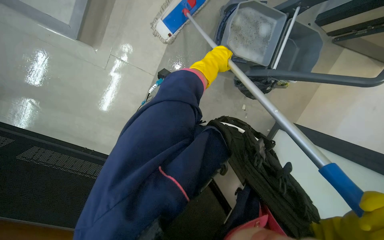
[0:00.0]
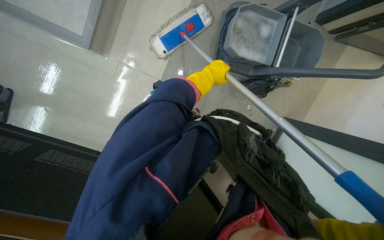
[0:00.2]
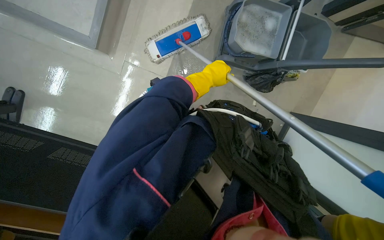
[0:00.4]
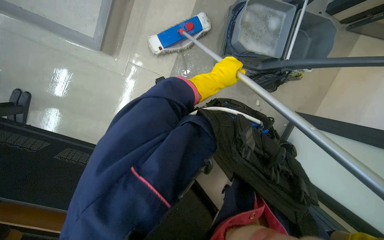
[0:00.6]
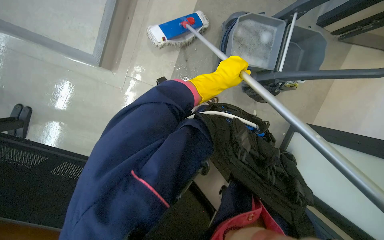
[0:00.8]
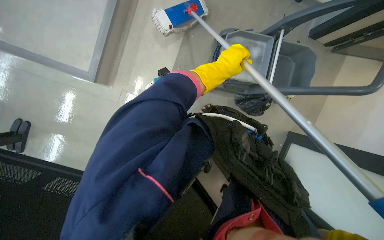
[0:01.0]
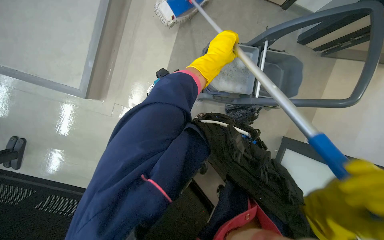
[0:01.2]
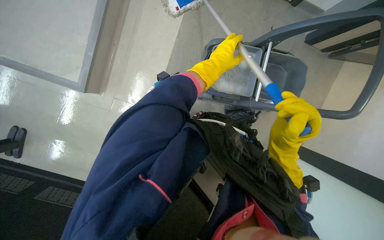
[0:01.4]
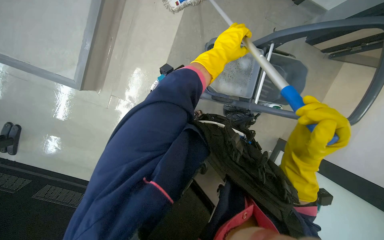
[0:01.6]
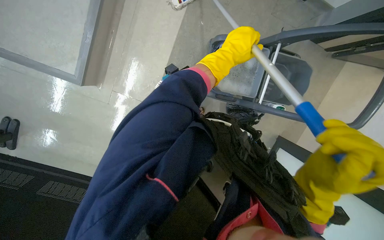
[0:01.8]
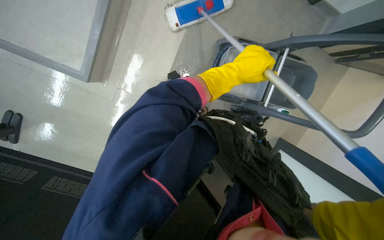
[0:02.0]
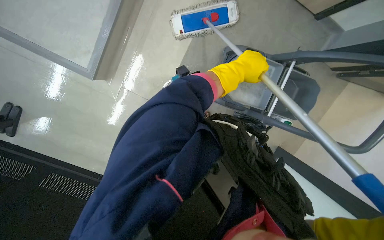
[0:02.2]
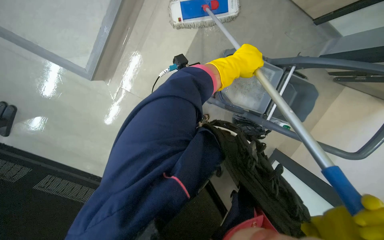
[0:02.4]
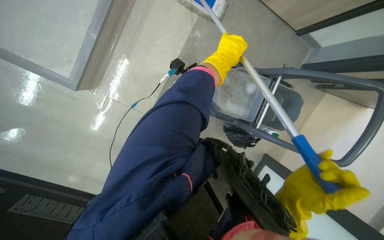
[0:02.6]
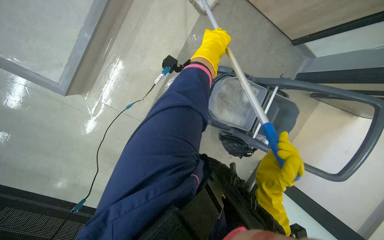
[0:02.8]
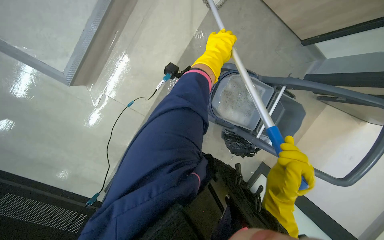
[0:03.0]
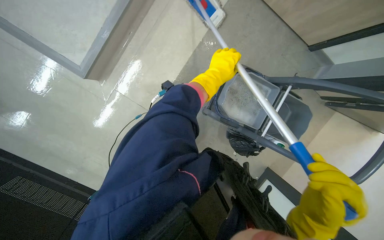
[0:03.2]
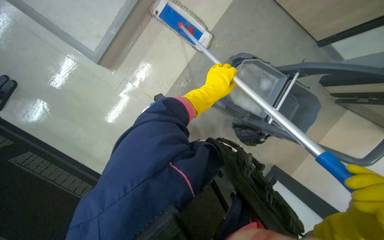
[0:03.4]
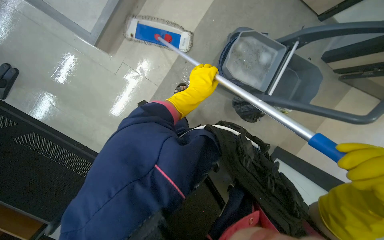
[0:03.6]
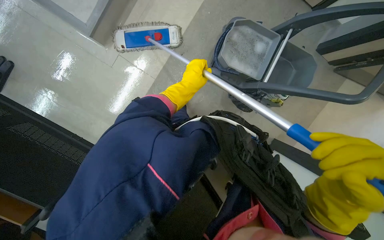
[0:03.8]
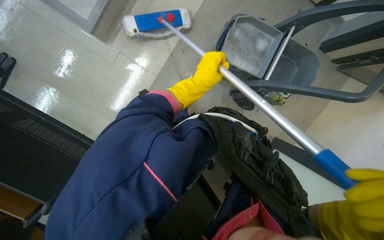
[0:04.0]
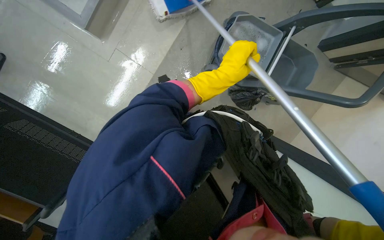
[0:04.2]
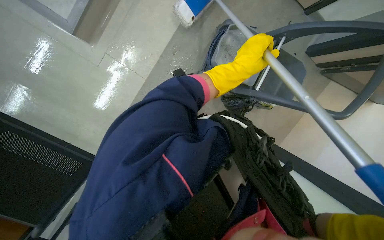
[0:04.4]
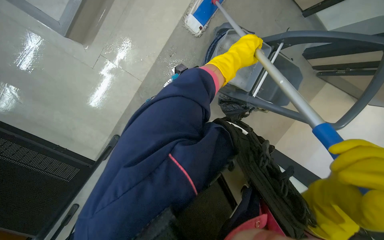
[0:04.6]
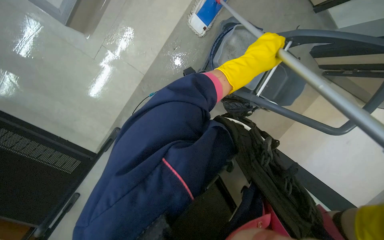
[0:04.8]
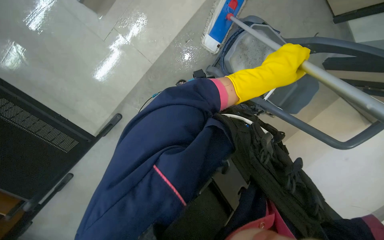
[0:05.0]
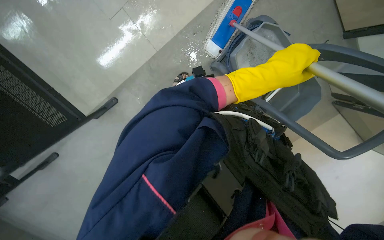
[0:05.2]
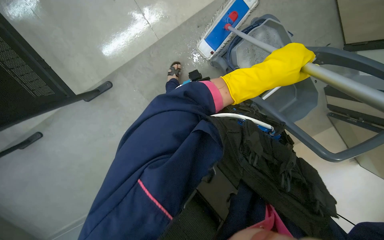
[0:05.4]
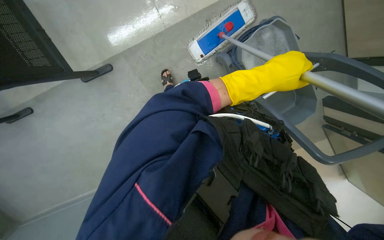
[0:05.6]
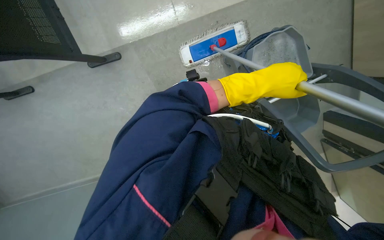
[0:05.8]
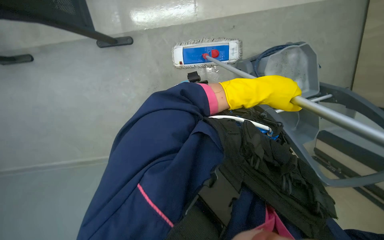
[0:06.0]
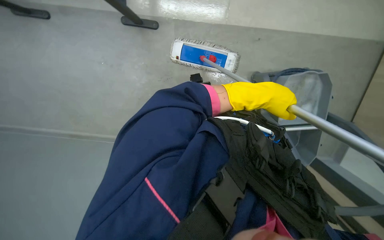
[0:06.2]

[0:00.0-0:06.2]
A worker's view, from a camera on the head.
Job: mopping floor.
The whole recording: Mopping classroom floor. The worker sprays liquid and mops the classroom floor, moving chairs to clean underneath.
4.6 to 6.2 s: The left hand heads down the picture and nearer to the camera, covering about 15 cm.

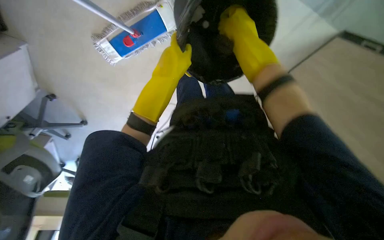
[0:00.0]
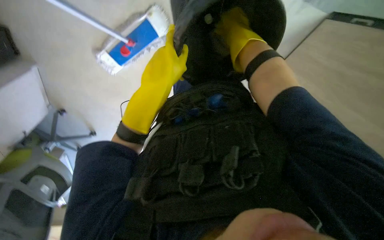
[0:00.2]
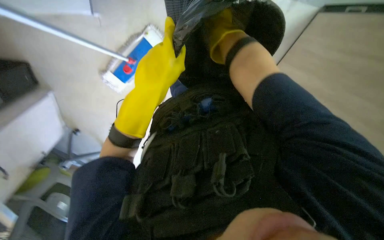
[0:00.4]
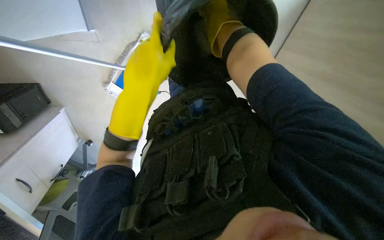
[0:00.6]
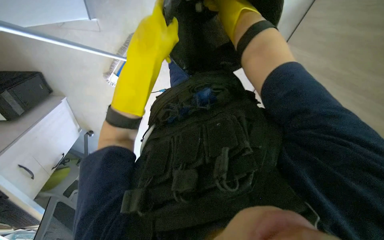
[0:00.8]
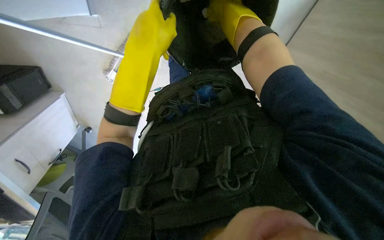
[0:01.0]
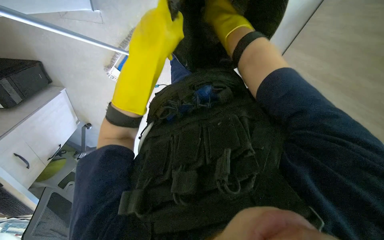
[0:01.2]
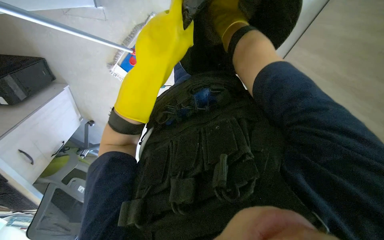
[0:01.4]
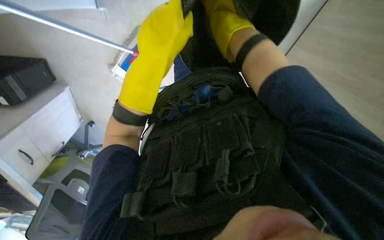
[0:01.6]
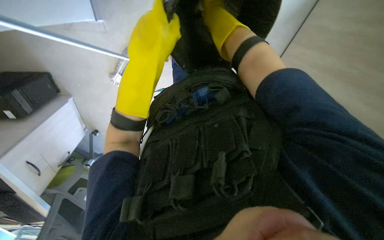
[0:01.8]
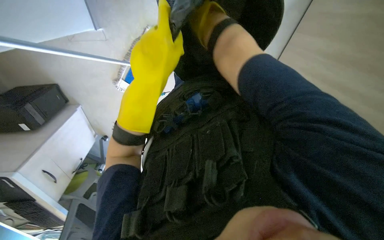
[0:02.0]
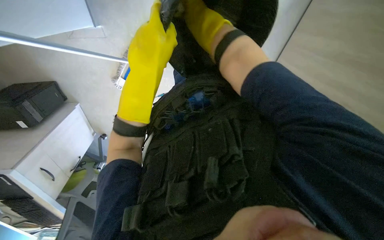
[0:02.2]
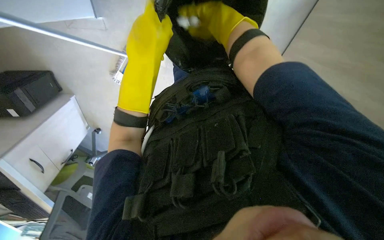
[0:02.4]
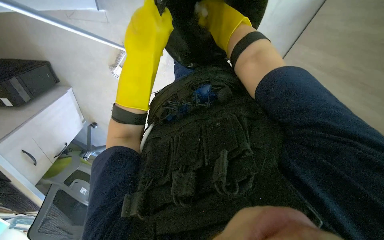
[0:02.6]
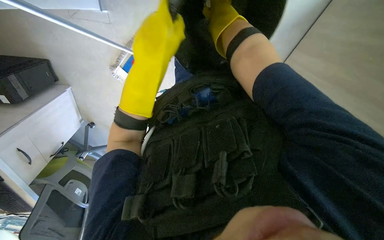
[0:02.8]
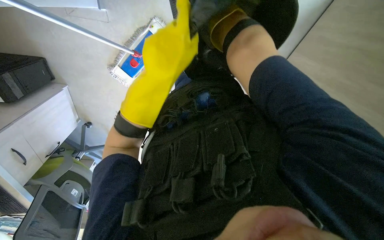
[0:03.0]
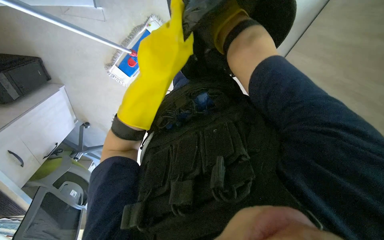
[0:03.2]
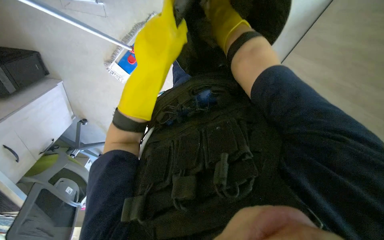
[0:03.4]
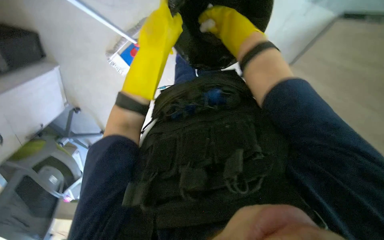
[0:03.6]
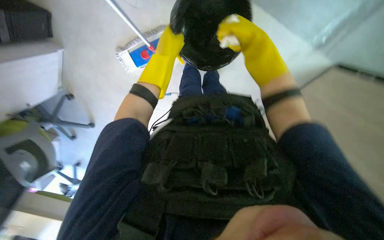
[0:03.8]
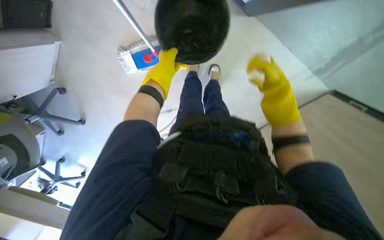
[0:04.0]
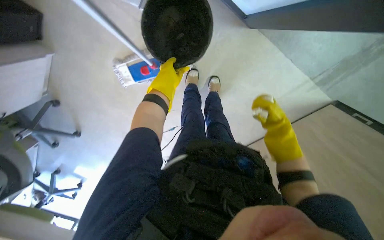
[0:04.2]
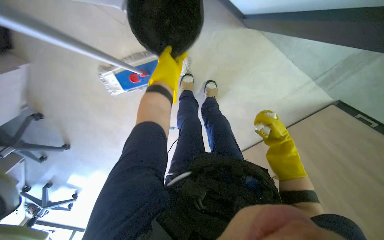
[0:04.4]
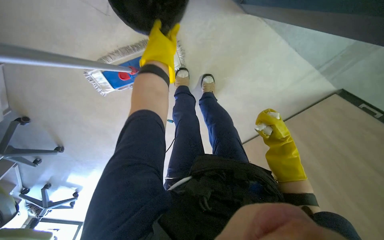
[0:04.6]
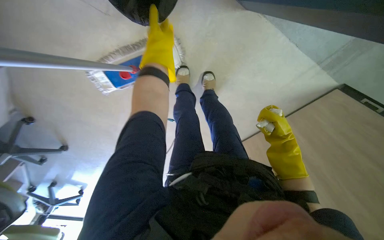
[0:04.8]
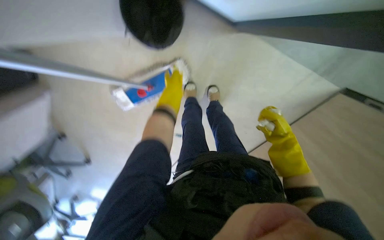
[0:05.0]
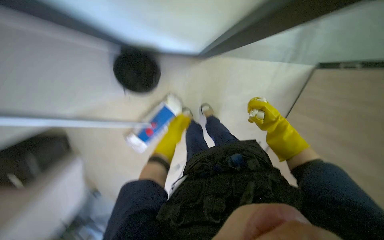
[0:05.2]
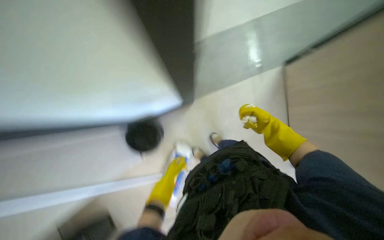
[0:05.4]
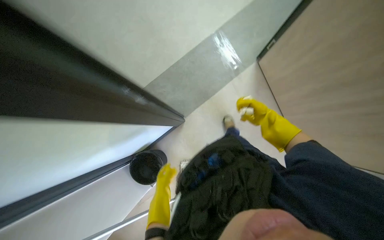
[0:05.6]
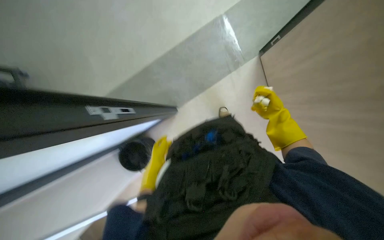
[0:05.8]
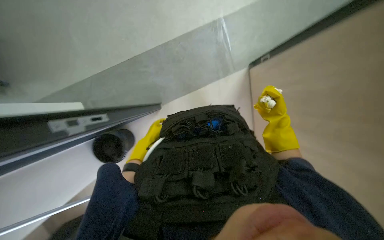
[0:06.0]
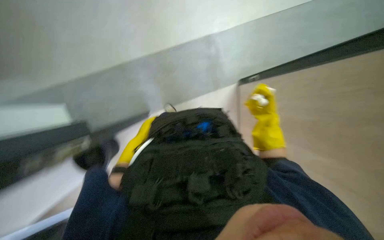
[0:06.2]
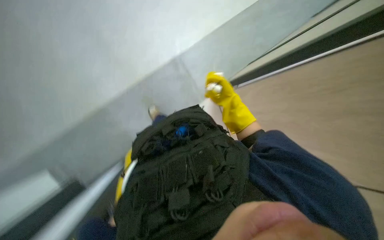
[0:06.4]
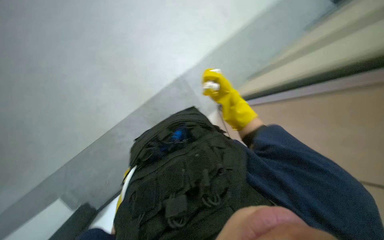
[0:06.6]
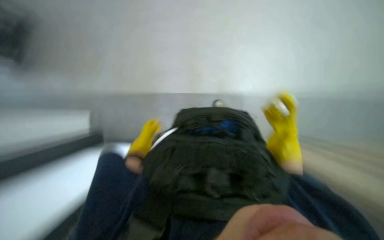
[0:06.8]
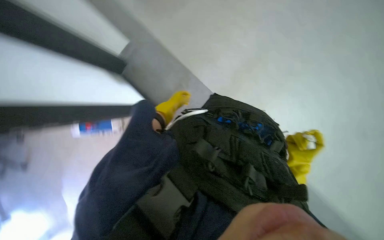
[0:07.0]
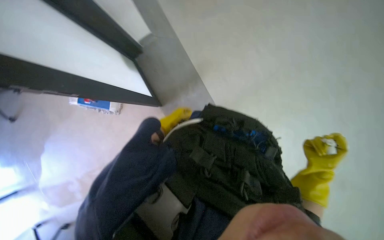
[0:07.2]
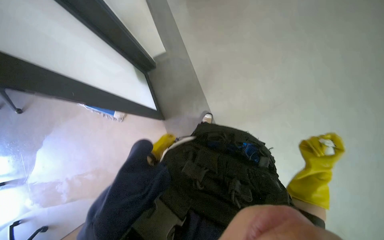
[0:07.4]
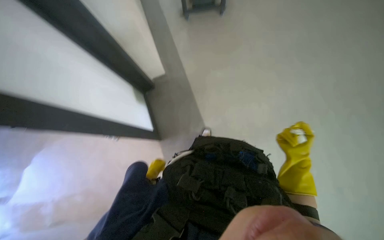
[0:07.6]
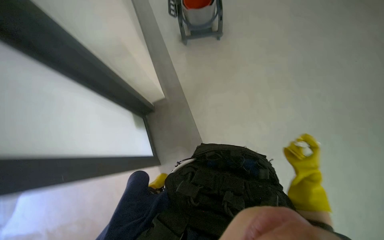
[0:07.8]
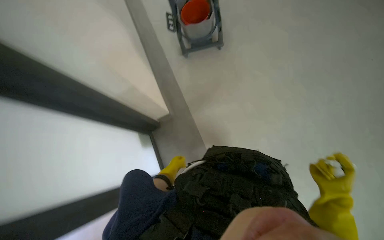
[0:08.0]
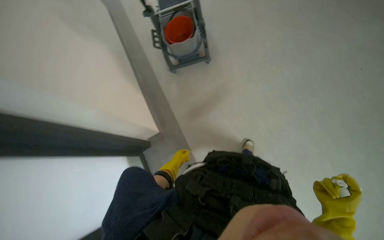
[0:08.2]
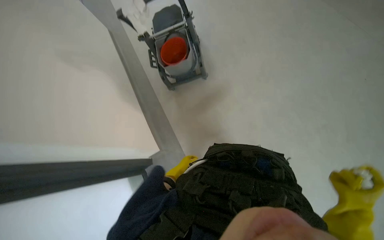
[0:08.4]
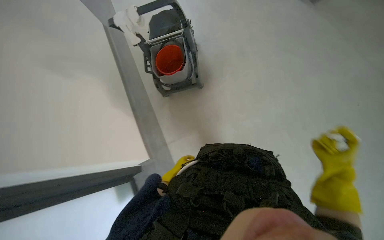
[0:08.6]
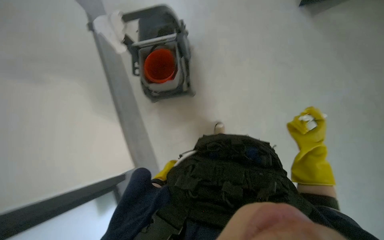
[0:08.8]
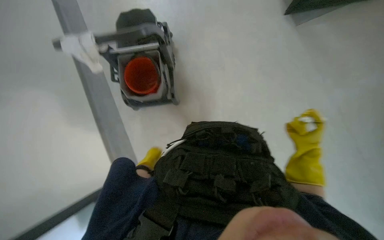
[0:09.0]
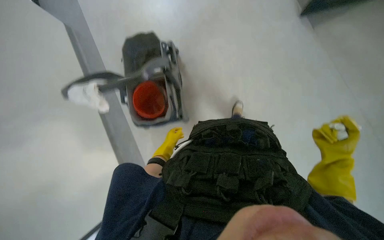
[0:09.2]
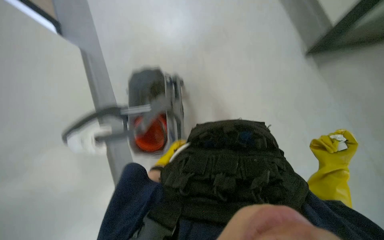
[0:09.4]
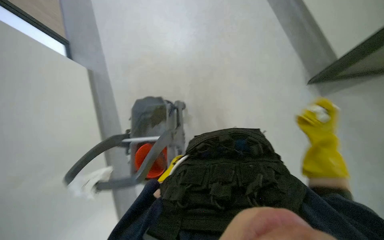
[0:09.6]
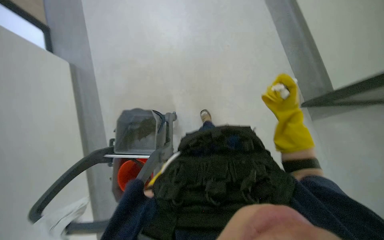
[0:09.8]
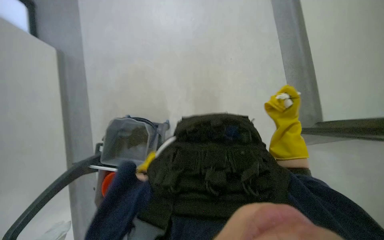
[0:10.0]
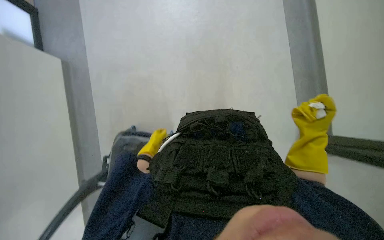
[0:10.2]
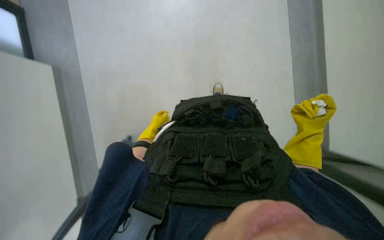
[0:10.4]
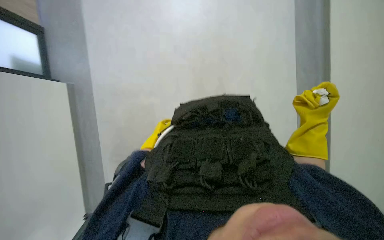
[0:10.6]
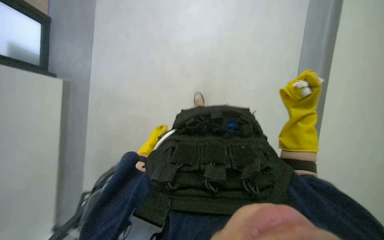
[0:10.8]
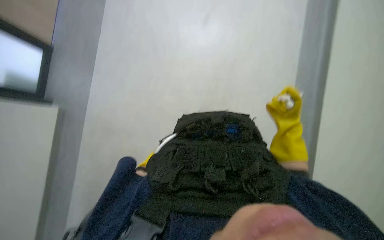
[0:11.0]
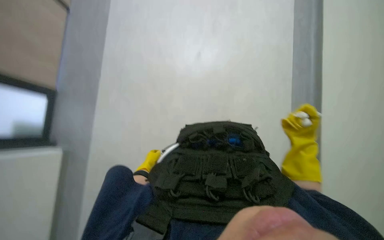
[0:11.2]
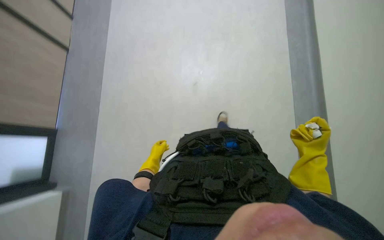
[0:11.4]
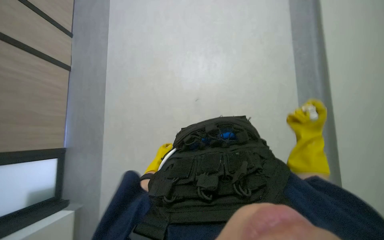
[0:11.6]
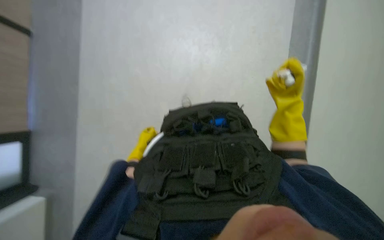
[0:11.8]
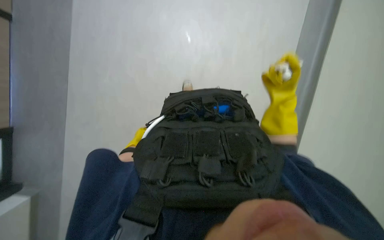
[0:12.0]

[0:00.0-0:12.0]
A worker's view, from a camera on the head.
Job: managing trash.
The whole recording: Emptying trash bins and collecting litter. The worker collects the trash from the trash bin inside the room and gathers it into a plastic trash bag.
0.0 to 1.6 s: The left hand shifts roughly 20 cm nearer to the camera.
1.6 to 3.0 s: The right hand shifts about 15 cm up the picture and farther from the camera.
3.0 to 4.4 s: The view swings some 15 degrees to the right. The right hand heads down the picture, covering roughly 25 cm, while the left hand goes roughly 15 cm farther from the camera.
4.4 to 6.0 s: The wearer looks some 10 degrees further upward. The scene turns some 30 degrees counterclockwise in the picture.
6.0 to 7.6 s: The head rotates approximately 25 degrees to the left.
7.6 to 9.0 s: The view tilts about 20 degrees upward. The right hand travels down the picture and back again, approximately 5 cm each way.
9.0 to 10.4 s: The camera is carried approximately 90 cm.
10.4 to 12.0 s: The camera pitches upward, by about 15 degrees.

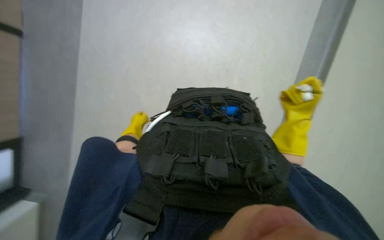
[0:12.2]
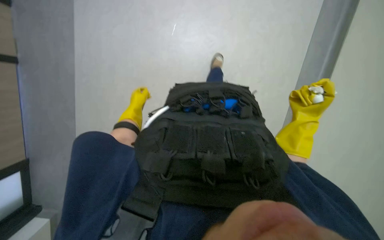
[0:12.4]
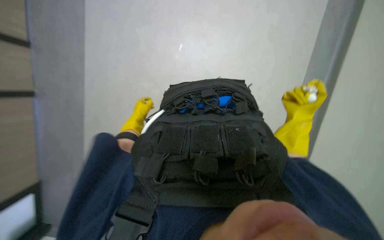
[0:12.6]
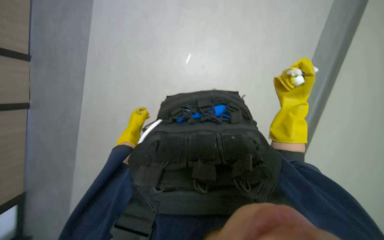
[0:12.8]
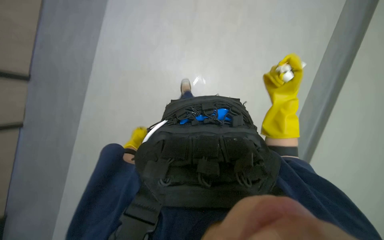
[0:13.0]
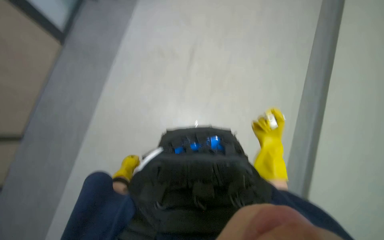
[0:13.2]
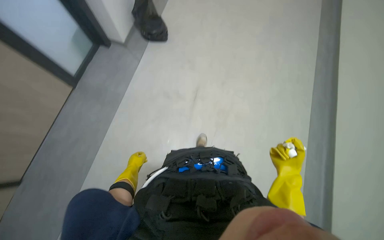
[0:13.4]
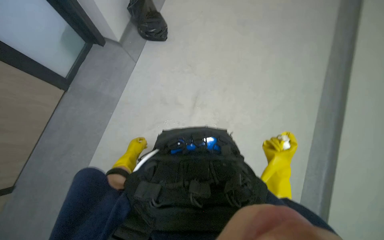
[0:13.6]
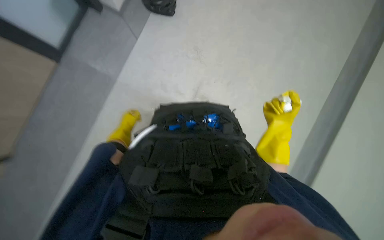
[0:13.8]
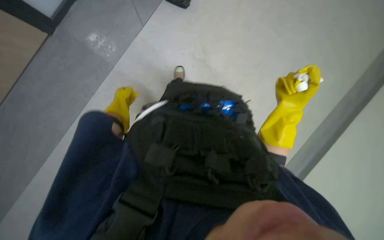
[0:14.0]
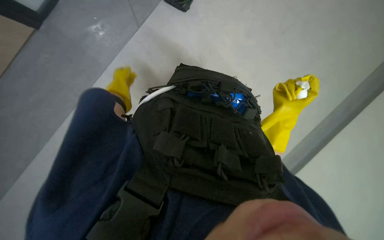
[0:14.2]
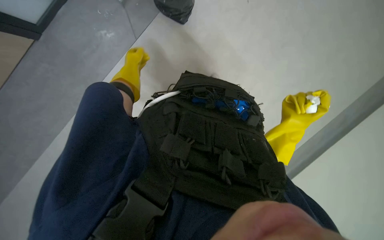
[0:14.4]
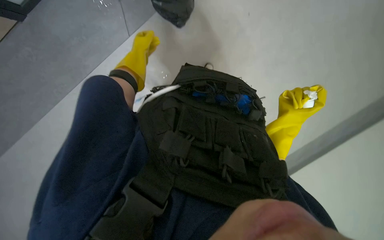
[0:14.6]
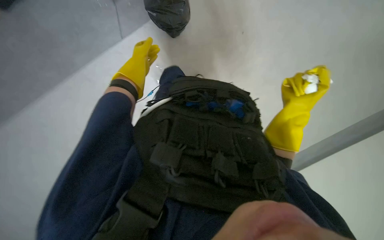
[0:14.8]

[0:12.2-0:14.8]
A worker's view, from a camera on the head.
Job: managing trash.
The whole recording: Emptying trash bins and collecting litter. The worker collects the trash from the trash bin inside the room and gathers it into a plastic trash bag.
12.2 to 13.4 s: The view tips upward by about 30 degrees.
